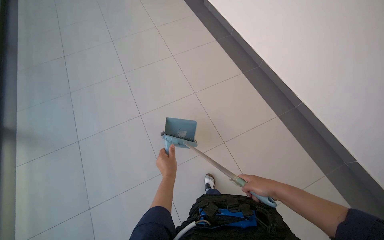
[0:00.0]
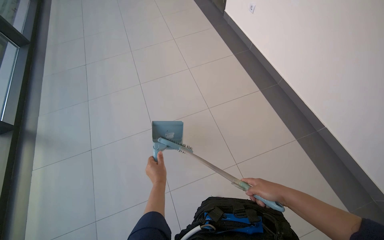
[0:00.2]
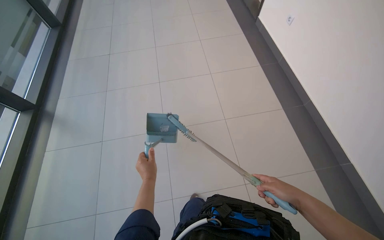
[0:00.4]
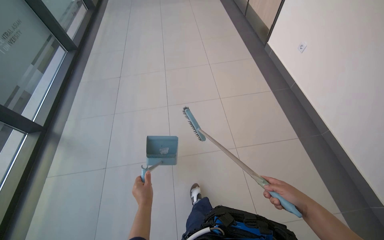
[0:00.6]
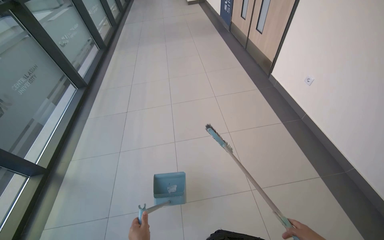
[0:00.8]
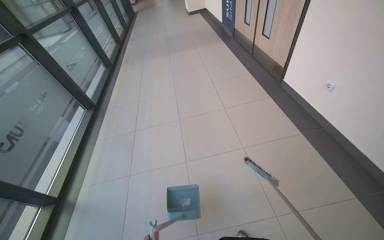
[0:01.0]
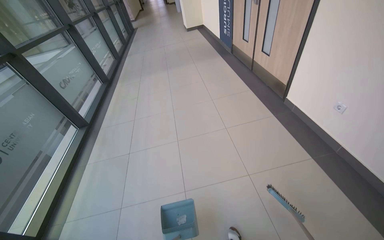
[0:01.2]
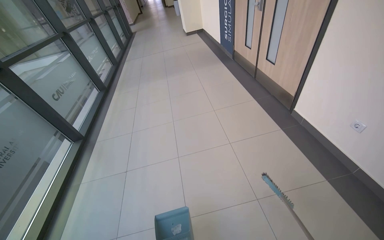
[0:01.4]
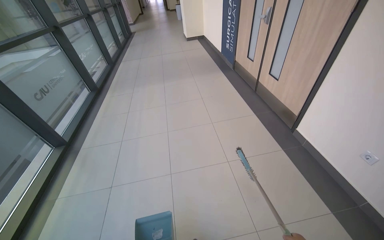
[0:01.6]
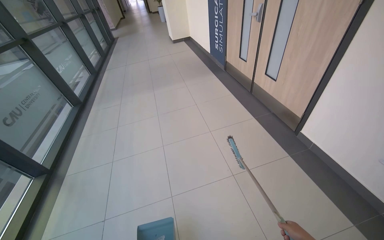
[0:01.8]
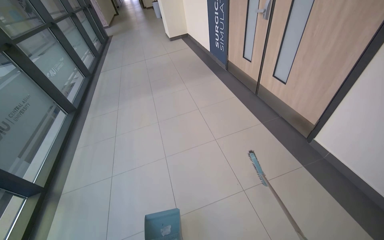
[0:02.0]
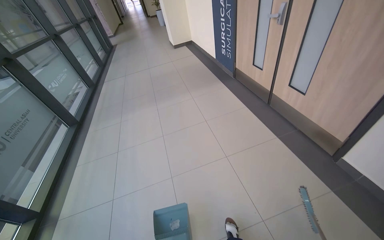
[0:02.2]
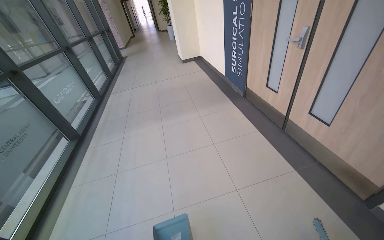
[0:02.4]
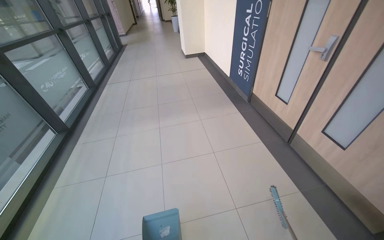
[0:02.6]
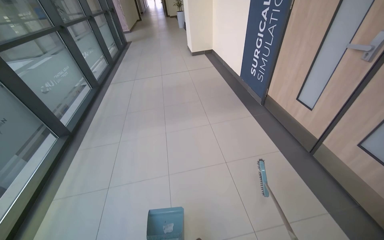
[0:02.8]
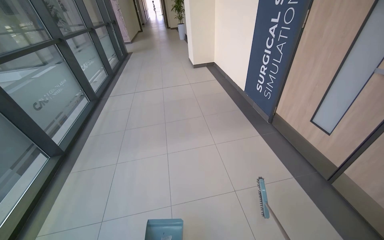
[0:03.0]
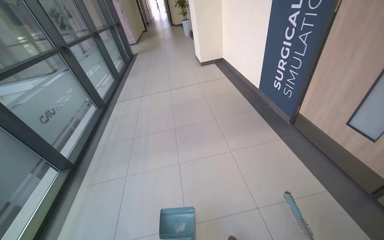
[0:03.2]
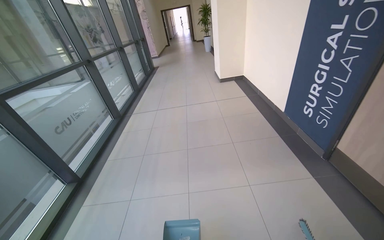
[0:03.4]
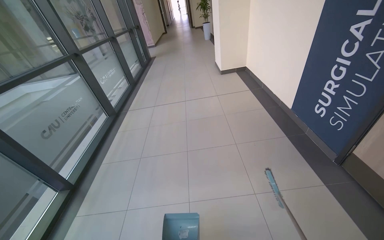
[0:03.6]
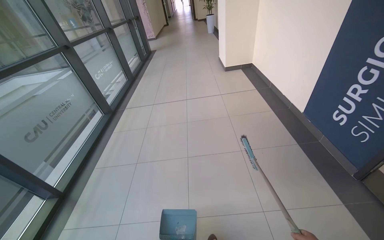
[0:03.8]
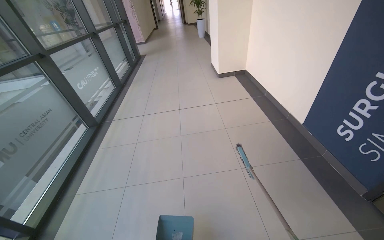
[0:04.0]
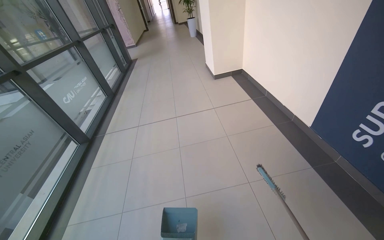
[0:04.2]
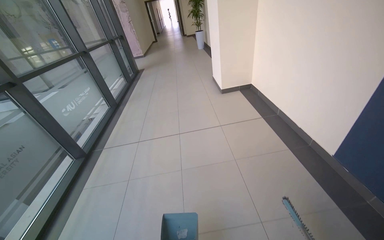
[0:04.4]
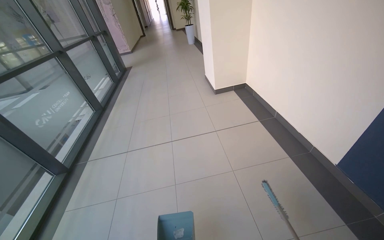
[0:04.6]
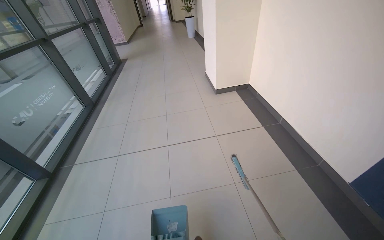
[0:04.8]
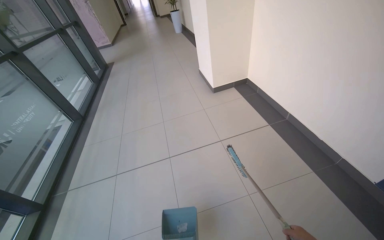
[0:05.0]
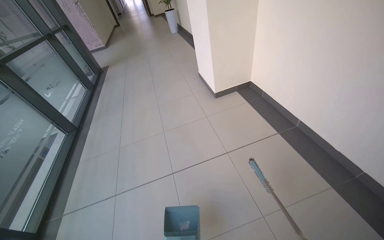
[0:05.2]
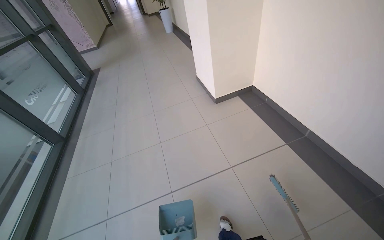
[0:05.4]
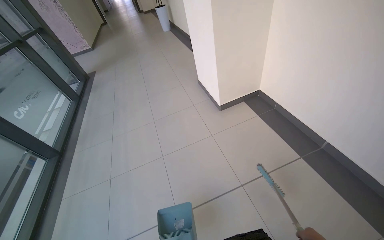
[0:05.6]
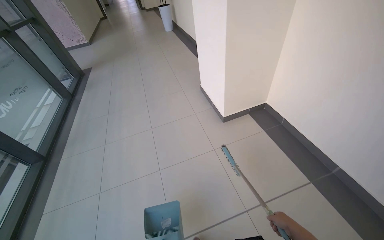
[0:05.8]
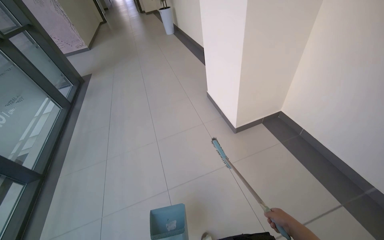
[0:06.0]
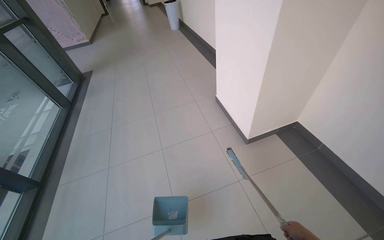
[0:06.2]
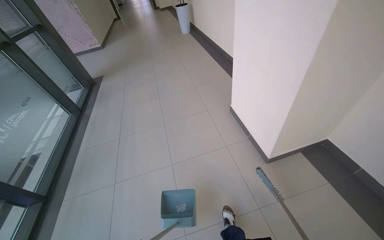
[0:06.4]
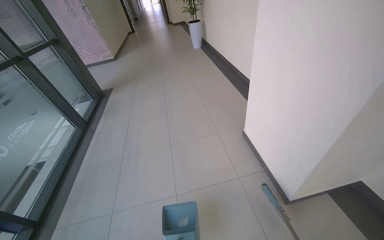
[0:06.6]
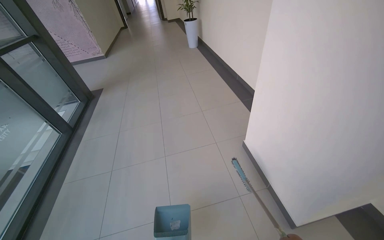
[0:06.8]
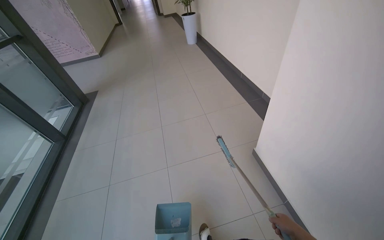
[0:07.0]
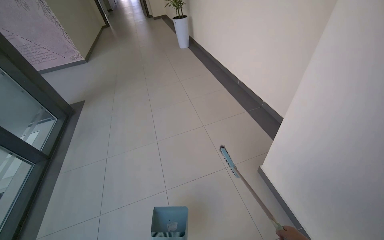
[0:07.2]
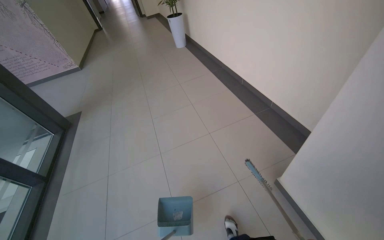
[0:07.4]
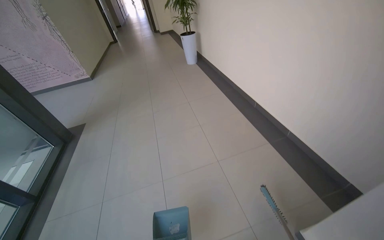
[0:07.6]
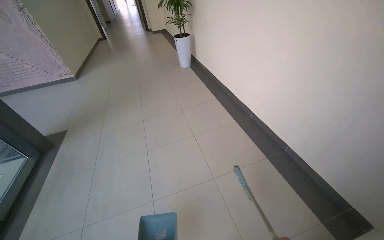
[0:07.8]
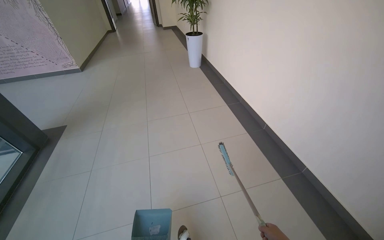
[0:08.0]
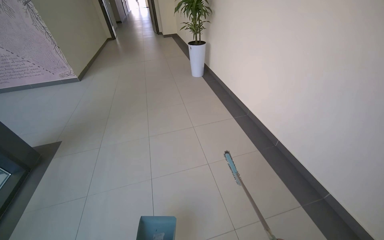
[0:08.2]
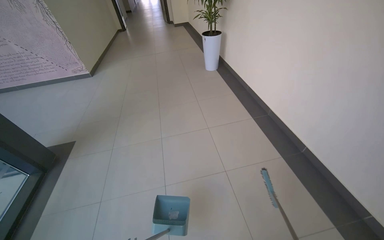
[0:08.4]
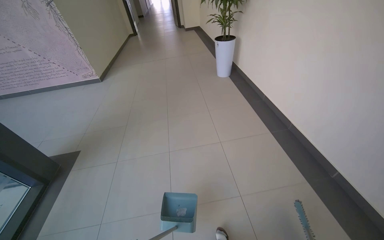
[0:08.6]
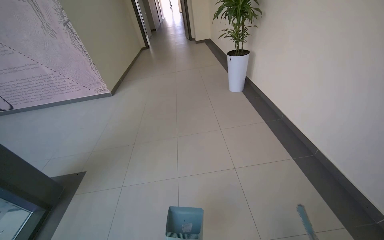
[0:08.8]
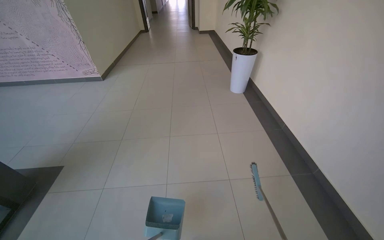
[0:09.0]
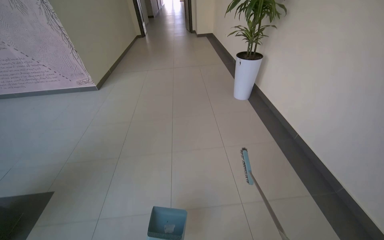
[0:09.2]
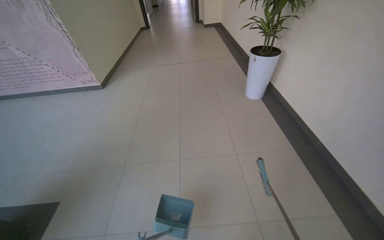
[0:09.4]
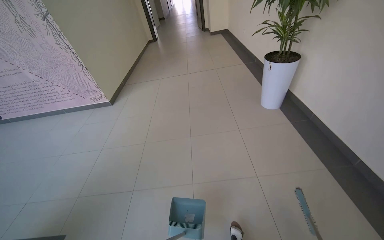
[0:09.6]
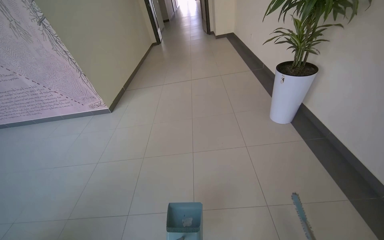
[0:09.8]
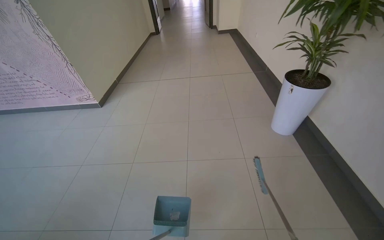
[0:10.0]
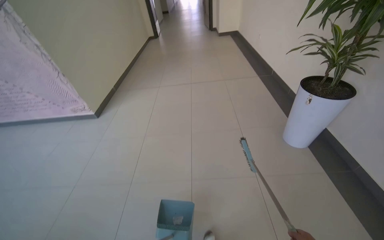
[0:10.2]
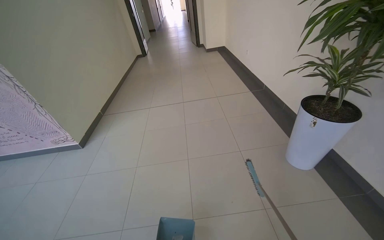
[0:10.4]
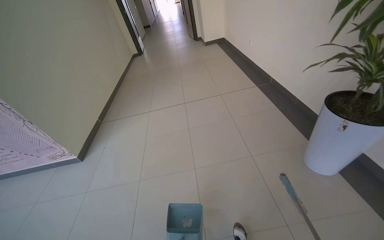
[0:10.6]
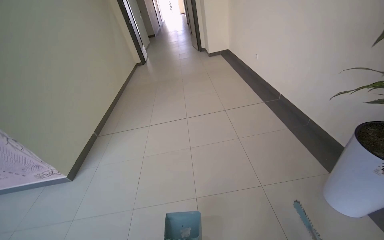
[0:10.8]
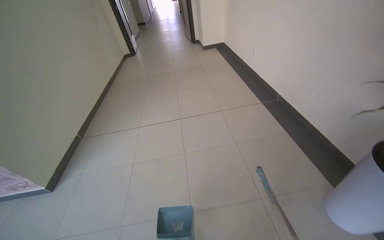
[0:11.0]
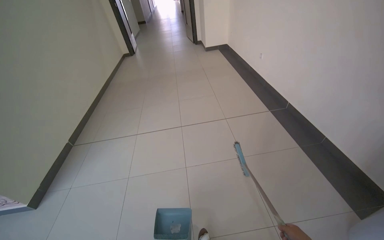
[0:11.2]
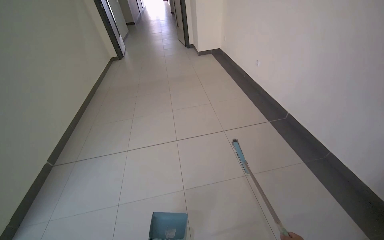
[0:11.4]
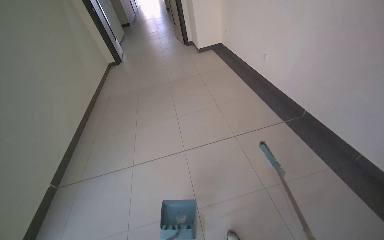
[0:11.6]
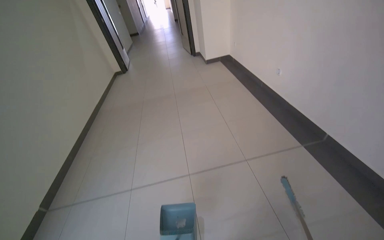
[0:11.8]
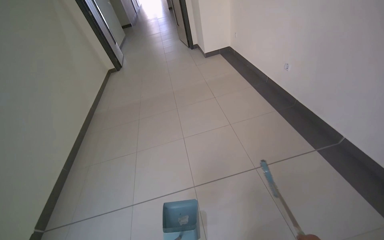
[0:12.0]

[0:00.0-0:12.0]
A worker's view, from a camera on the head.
Job: sweeping floor.
The whole recording: Sweeping hallway floor. The worker sweeps the tiled floor in the hallway using a broom and dustpan.
0:00.0 to 0:01.6: The camera travels approximately 1 m. The wearer looks about 25 degrees further upward.
0:01.6 to 0:03.0: The camera is carried roughly 1.5 m.
0:03.0 to 0:04.4: The wearer moves roughly 1.5 m.
0:04.4 to 0:06.0: The head travels about 1.5 m.
0:06.0 to 0:07.6: The camera travels roughly 1.5 m.
0:07.6 to 0:09.0: The camera is carried roughly 1.5 m.
0:09.0 to 0:10.4: The wearer moves roughly 1.5 m.
0:10.4 to 0:12.0: The head travels approximately 1.5 m.

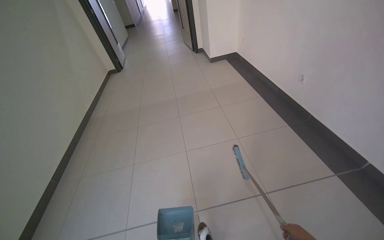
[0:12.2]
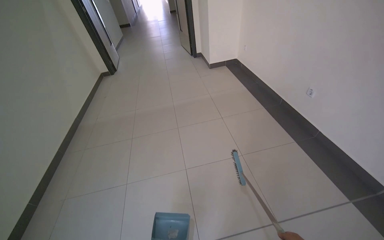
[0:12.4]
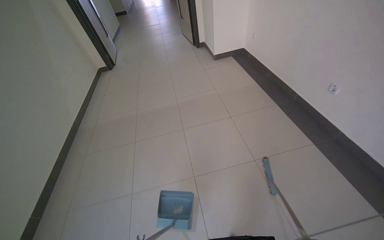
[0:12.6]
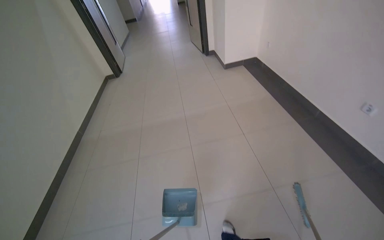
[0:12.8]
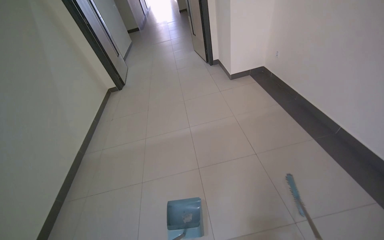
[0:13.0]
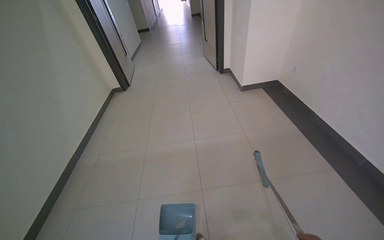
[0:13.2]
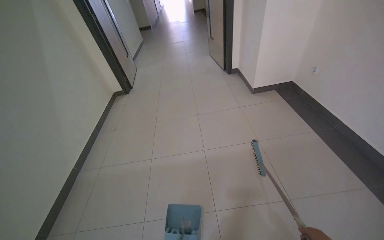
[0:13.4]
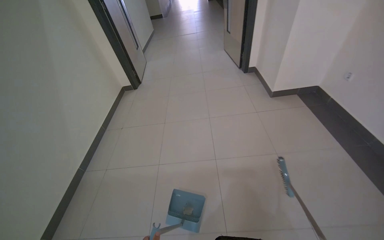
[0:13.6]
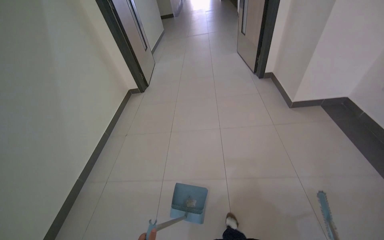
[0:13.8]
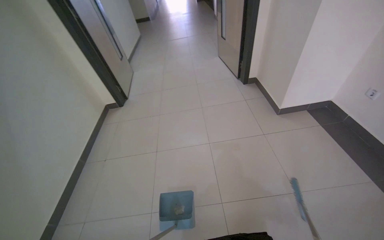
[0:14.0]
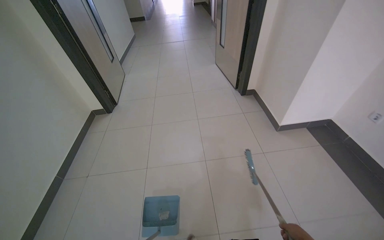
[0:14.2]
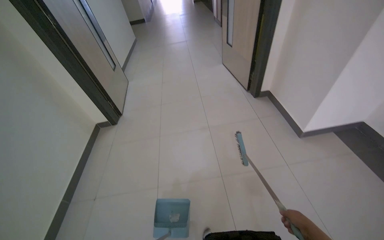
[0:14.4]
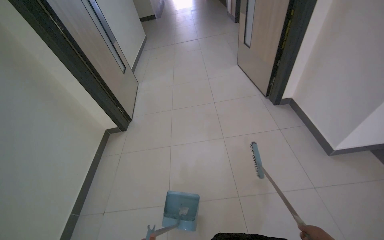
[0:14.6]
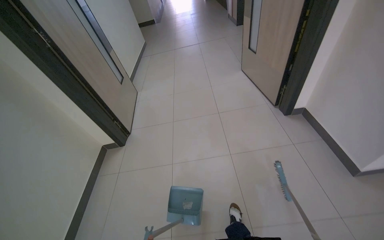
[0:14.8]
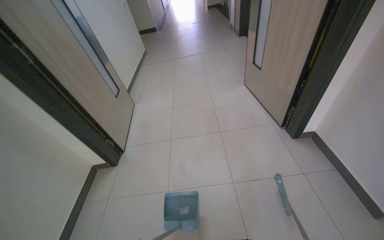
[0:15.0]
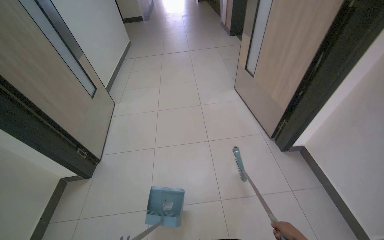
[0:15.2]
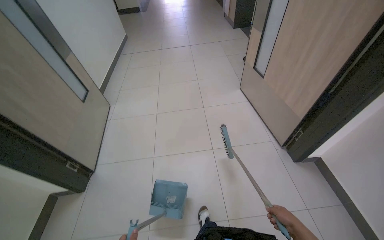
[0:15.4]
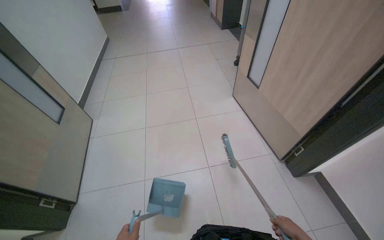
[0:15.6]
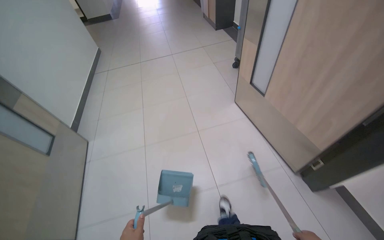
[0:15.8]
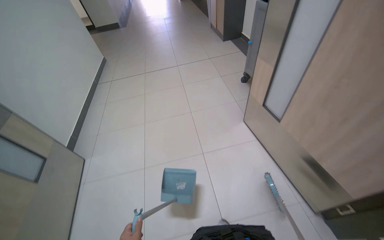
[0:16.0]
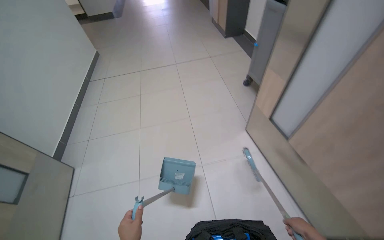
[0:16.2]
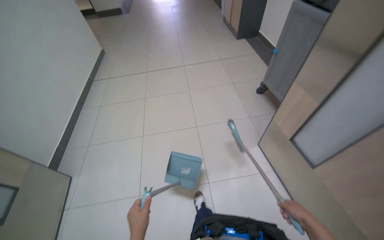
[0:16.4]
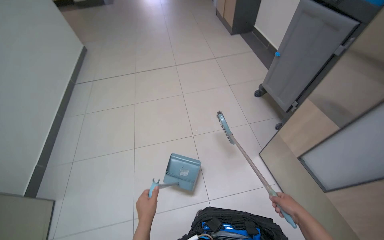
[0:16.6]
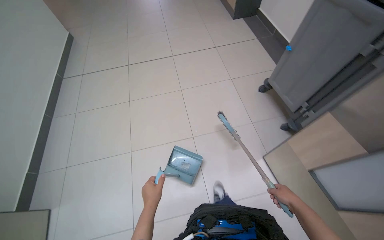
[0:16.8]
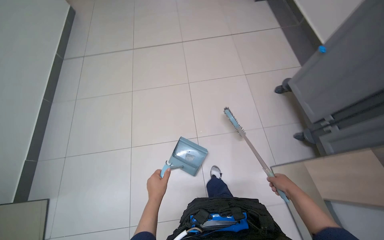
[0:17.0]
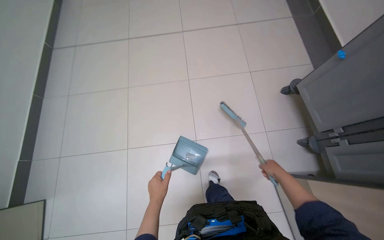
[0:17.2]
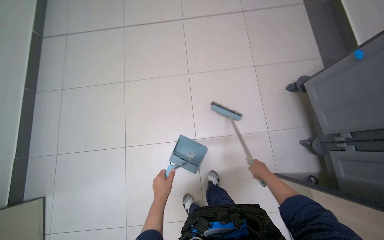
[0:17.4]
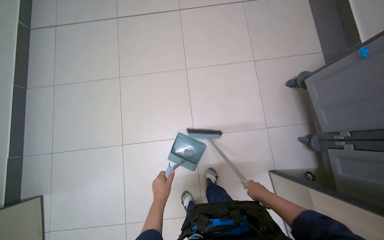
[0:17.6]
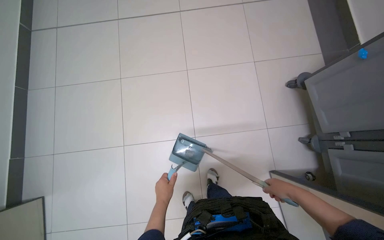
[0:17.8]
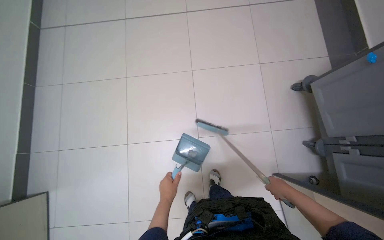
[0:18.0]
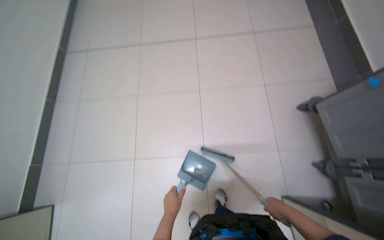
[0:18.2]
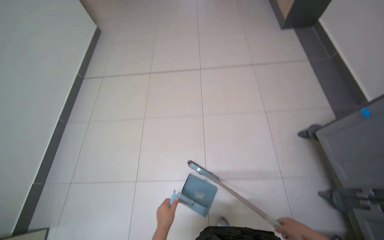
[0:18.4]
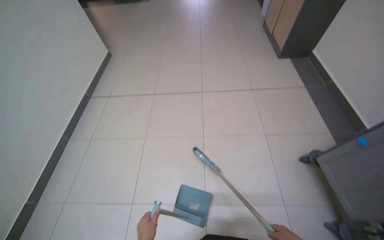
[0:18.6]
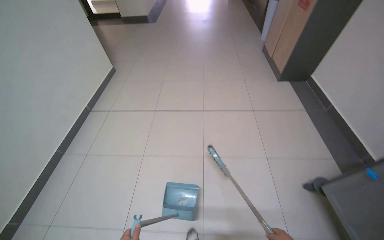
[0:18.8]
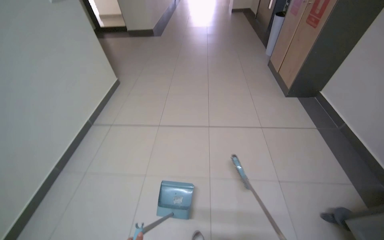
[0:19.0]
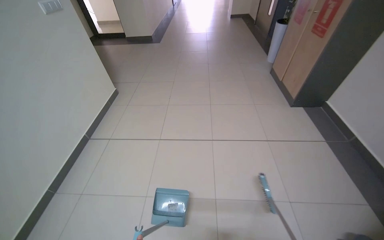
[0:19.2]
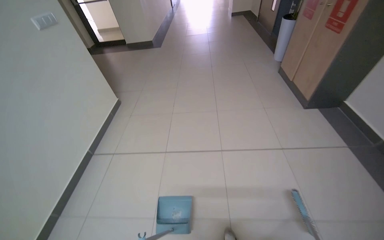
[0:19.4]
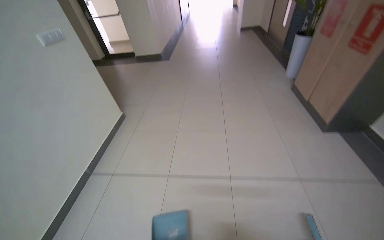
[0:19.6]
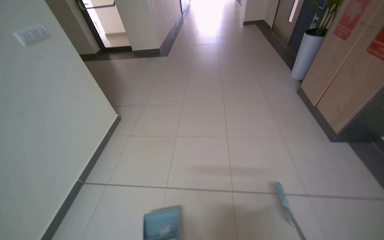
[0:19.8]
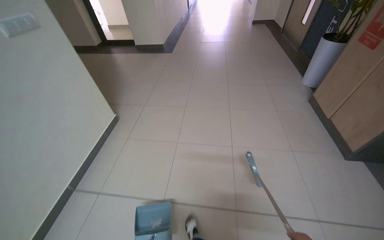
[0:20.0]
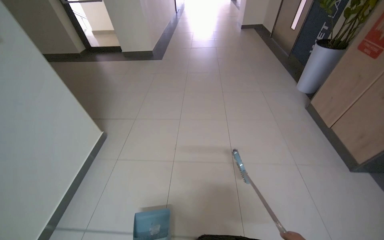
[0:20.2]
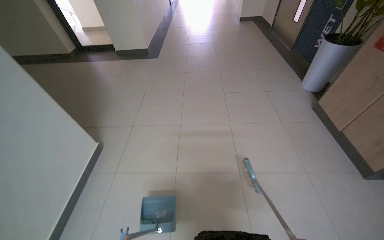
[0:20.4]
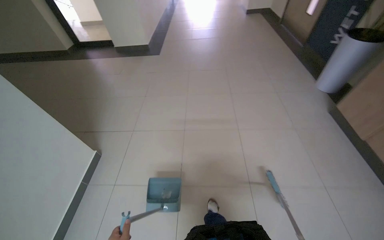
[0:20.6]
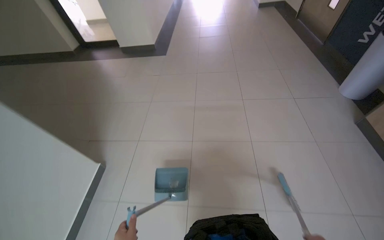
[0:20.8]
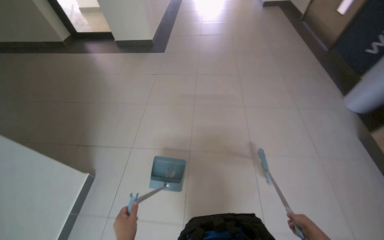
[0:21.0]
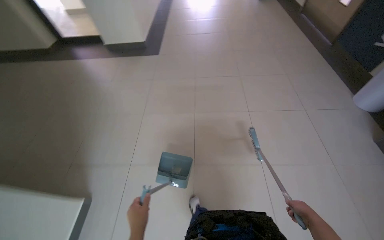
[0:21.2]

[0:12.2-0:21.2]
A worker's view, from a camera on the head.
Job: sweeping floor.
The whole recording: Sweeping hallway floor. The worker sweeps the tiled floor in the hallway using a broom and dustpan.
0:12.2 to 0:13.8: The head travels some 1.5 m.
0:13.8 to 0:15.2: The camera is carried roughly 1.5 m.
0:15.2 to 0:16.6: The camera travels some 1.5 m.
0:16.6 to 0:18.2: The head travels roughly 60 cm. The camera pitches downward, by approximately 20 degrees.
0:18.2 to 0:19.8: The camera is carried roughly 80 cm. The camera pitches upward, by some 25 degrees.
0:19.8 to 0:21.2: The camera travels about 1.5 m.
